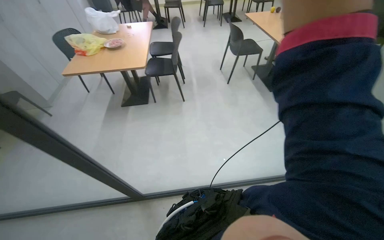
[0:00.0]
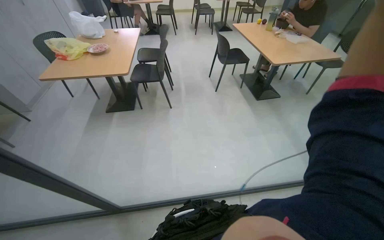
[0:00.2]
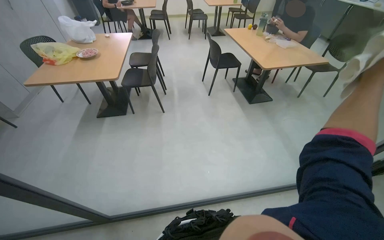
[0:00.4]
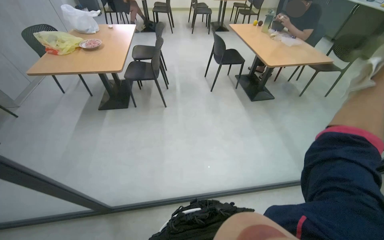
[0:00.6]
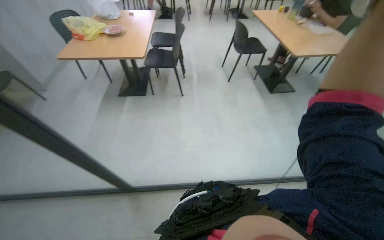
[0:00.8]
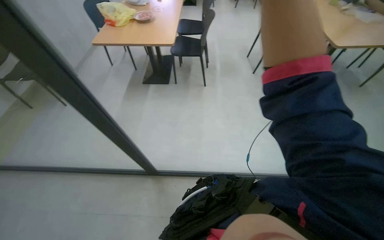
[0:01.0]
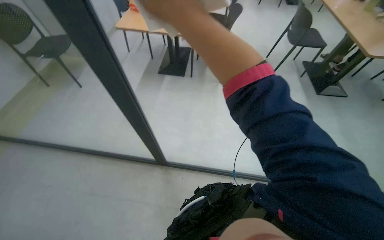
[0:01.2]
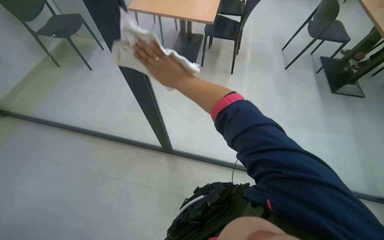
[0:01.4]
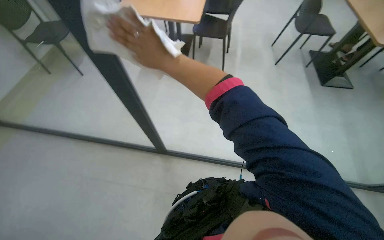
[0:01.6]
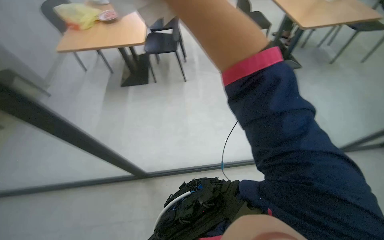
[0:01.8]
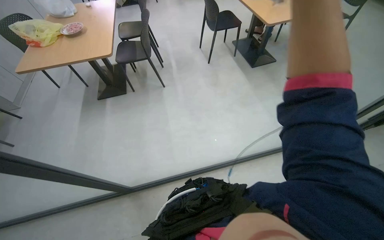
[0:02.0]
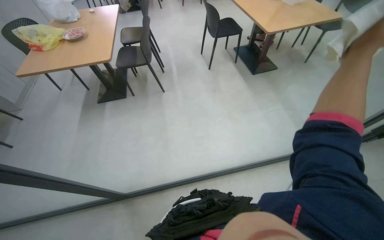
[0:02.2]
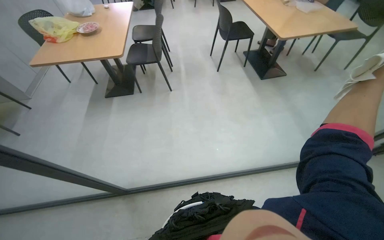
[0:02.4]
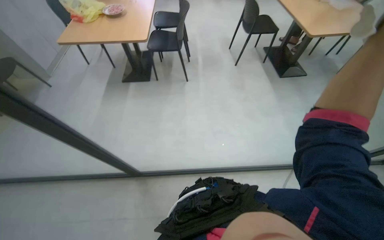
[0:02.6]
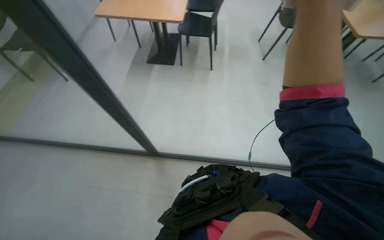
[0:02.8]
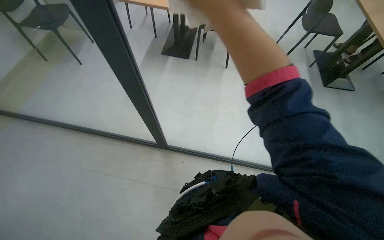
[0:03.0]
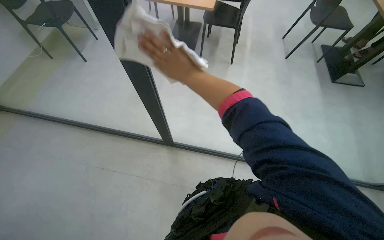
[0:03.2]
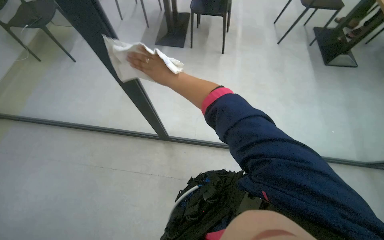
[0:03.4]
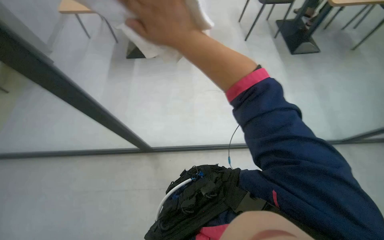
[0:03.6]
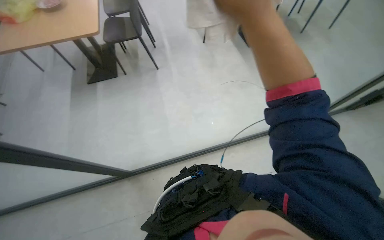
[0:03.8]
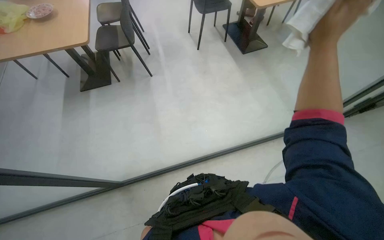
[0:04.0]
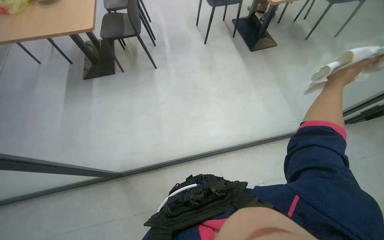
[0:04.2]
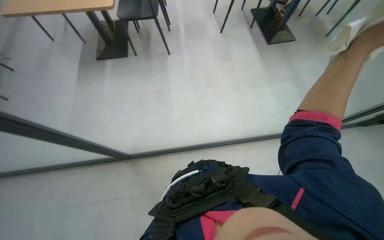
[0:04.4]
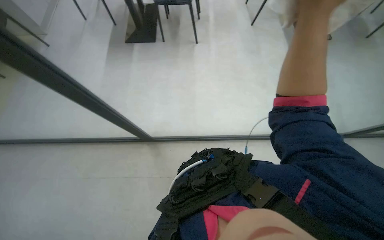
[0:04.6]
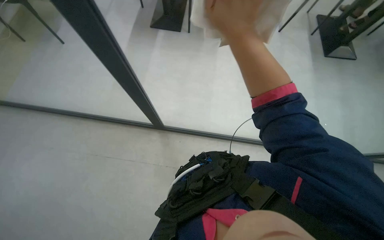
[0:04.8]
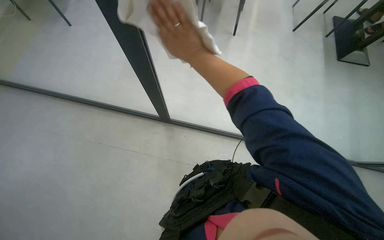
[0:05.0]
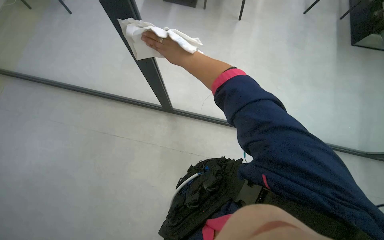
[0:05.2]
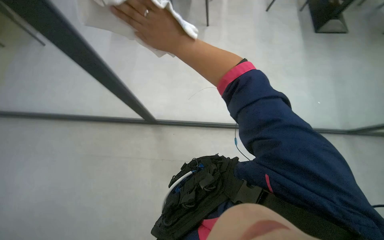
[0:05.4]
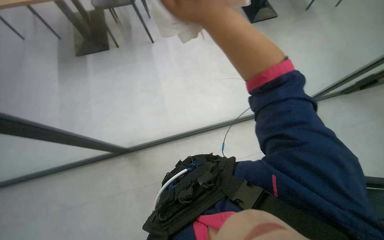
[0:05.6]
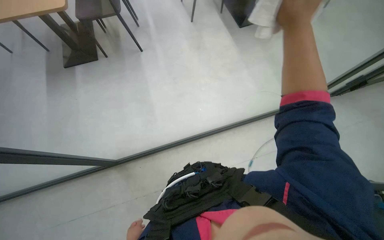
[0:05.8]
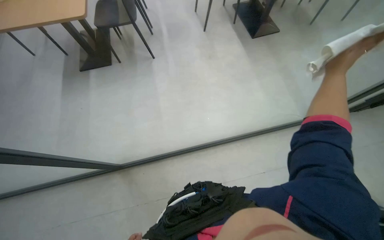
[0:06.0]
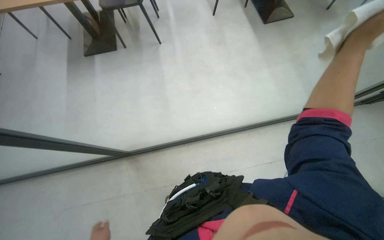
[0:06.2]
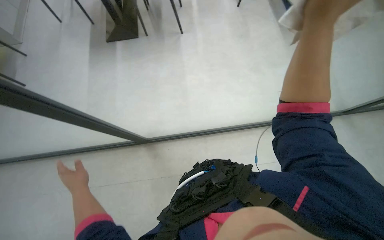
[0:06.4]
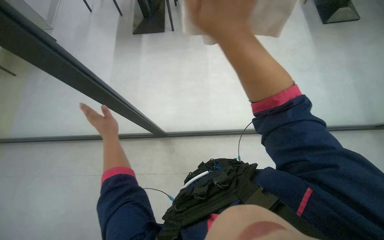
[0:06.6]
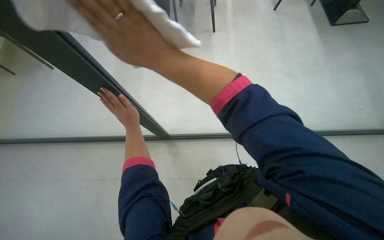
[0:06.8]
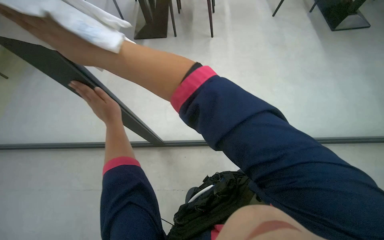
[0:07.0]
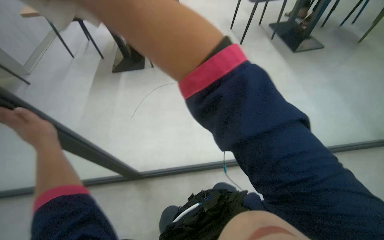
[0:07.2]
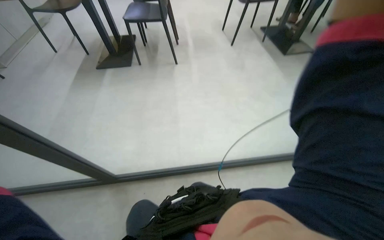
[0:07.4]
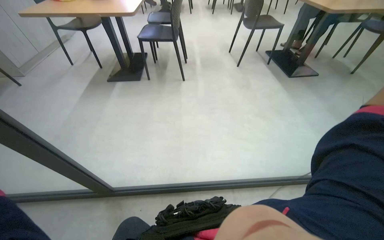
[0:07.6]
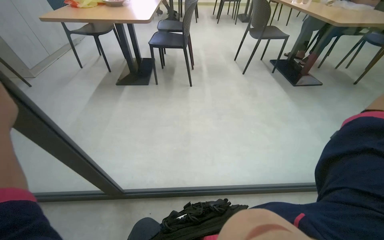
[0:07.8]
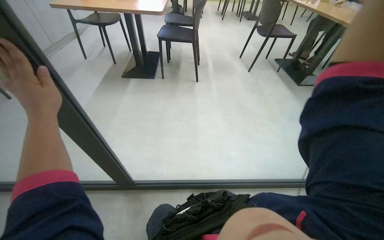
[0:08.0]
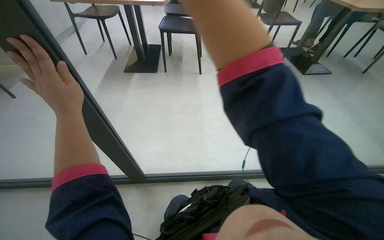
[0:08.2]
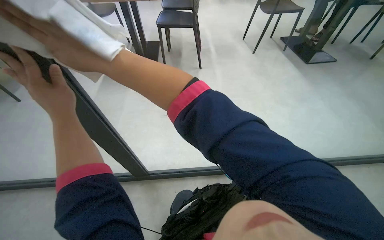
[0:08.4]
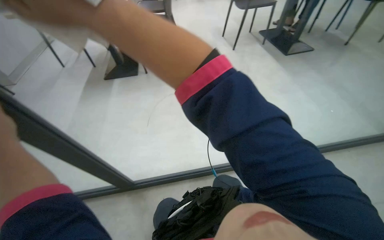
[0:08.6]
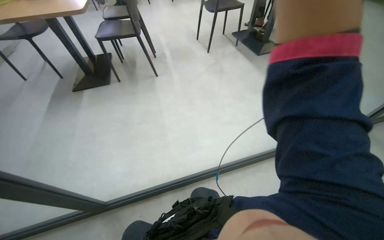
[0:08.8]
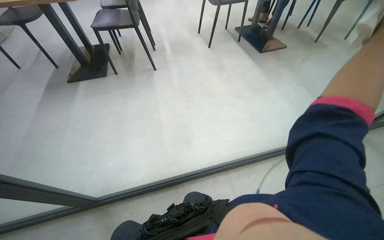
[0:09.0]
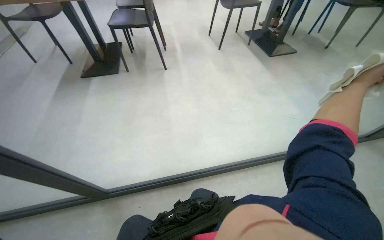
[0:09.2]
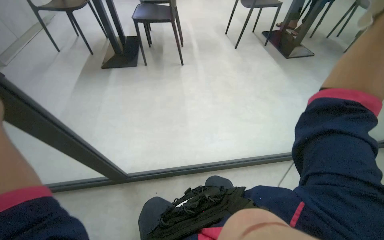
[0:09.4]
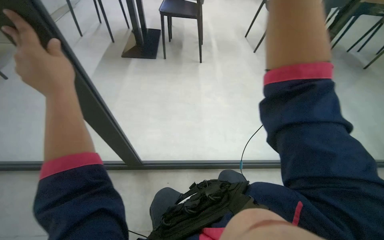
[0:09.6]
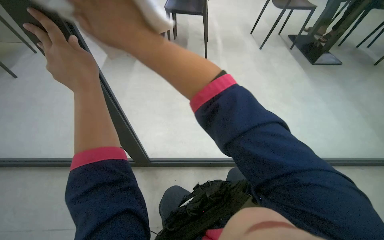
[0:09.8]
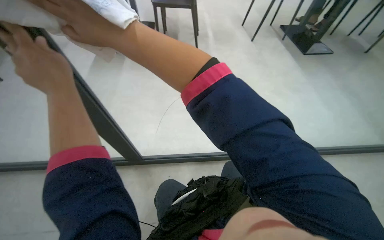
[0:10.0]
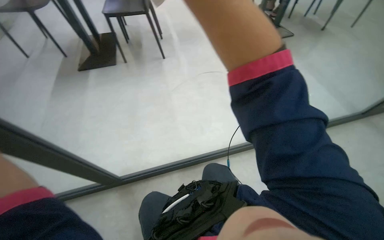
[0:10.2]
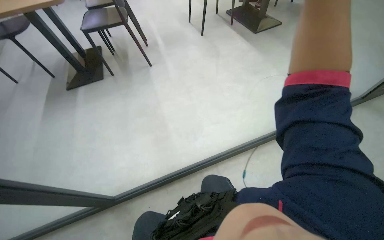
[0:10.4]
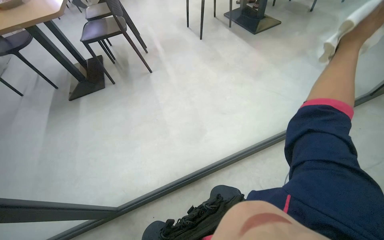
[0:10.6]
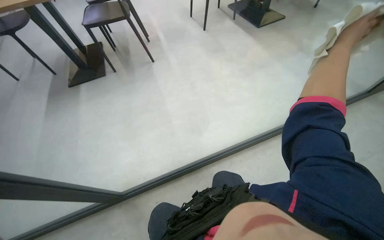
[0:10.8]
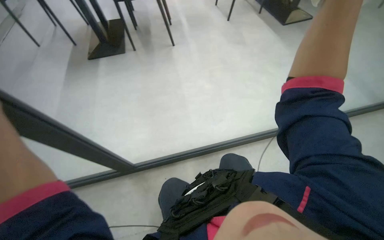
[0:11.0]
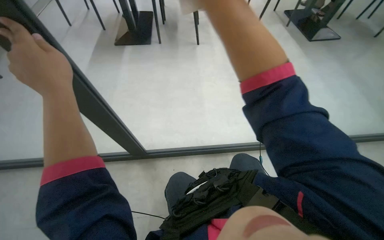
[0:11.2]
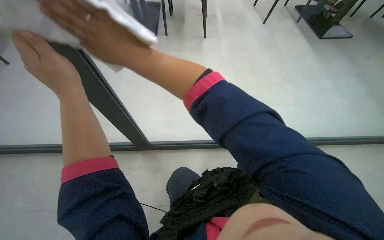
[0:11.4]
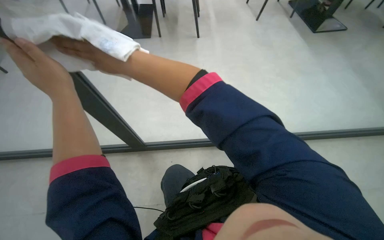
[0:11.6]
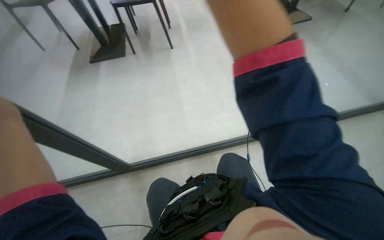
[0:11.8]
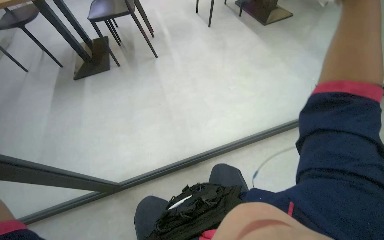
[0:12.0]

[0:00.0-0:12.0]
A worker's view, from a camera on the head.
Job: wiping surfaces.
The whole recording: Wiping glass partition. The worker wipes the glass partition with a white cloth.
0:00.0 to 0:01.6: The camera pitches downward, by about 15 degrees.
0:01.6 to 0:03.0: The wearer moves approximately 40 cm.
0:04.4 to 0:06.0: The head turns to the left by roughly 30 degrees.

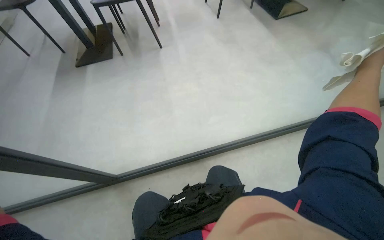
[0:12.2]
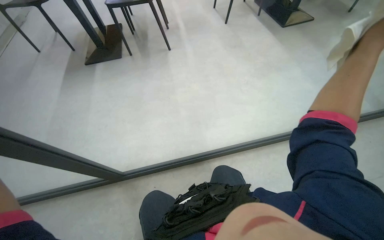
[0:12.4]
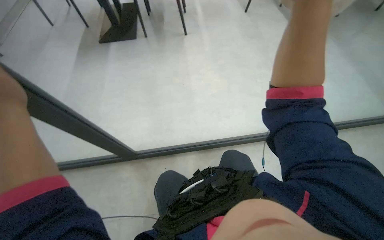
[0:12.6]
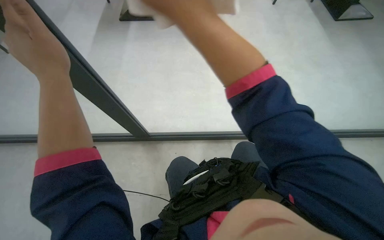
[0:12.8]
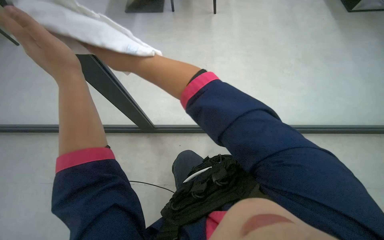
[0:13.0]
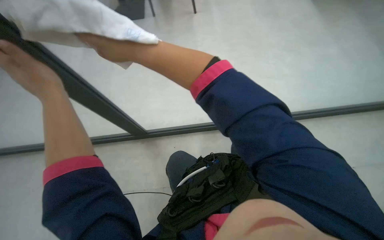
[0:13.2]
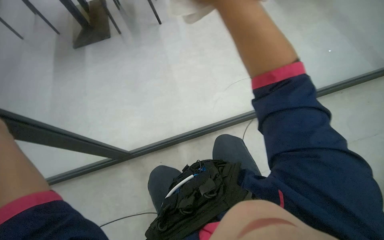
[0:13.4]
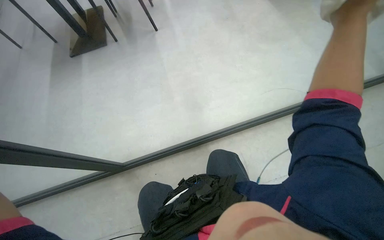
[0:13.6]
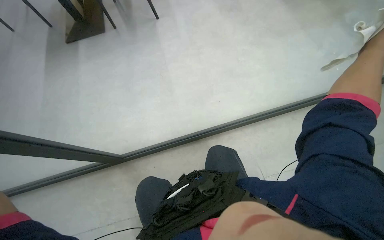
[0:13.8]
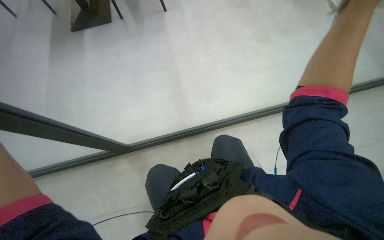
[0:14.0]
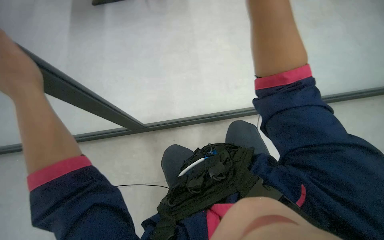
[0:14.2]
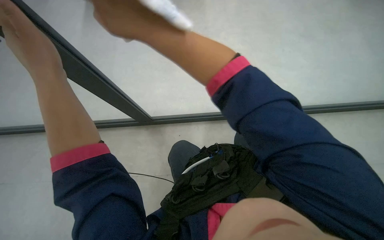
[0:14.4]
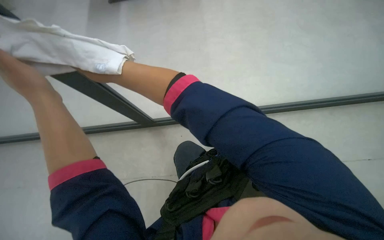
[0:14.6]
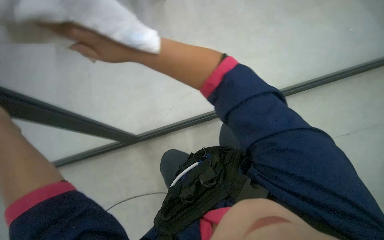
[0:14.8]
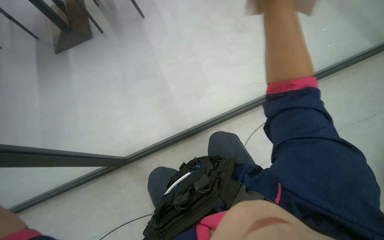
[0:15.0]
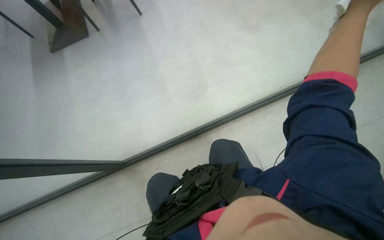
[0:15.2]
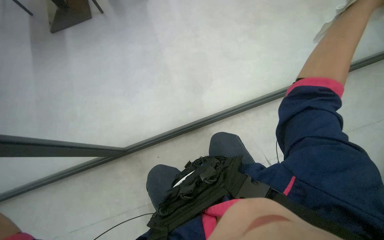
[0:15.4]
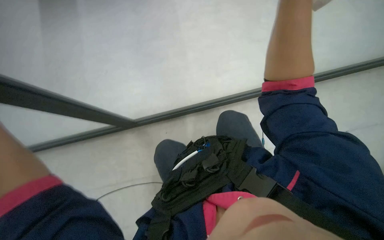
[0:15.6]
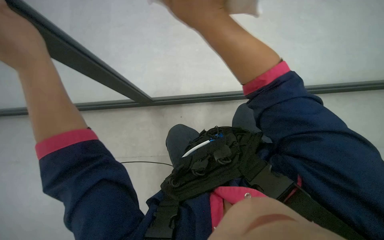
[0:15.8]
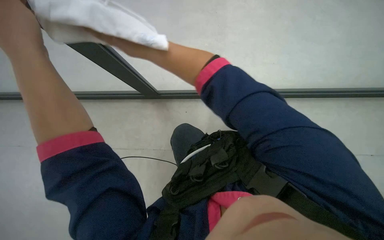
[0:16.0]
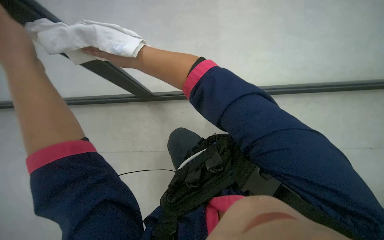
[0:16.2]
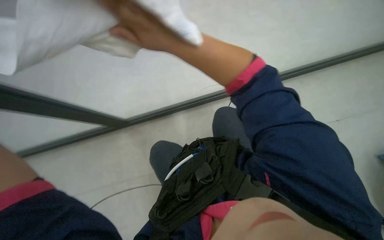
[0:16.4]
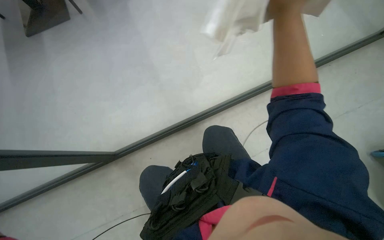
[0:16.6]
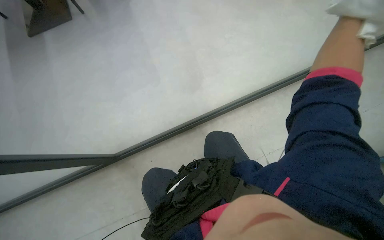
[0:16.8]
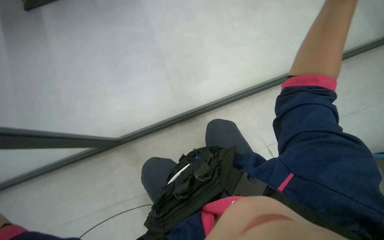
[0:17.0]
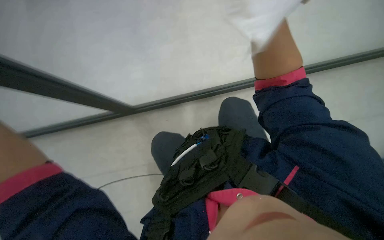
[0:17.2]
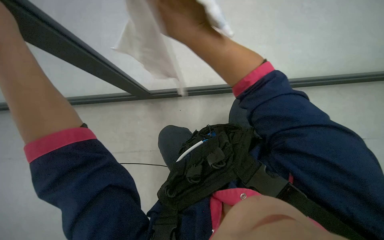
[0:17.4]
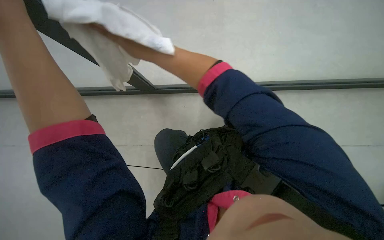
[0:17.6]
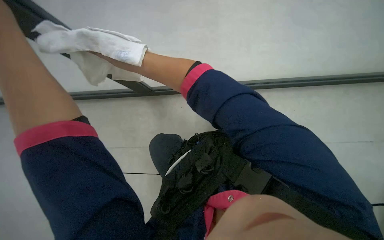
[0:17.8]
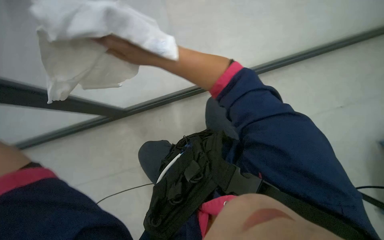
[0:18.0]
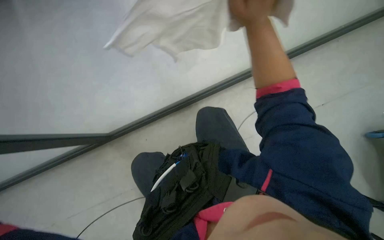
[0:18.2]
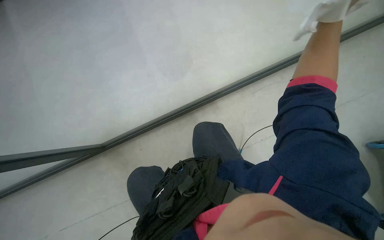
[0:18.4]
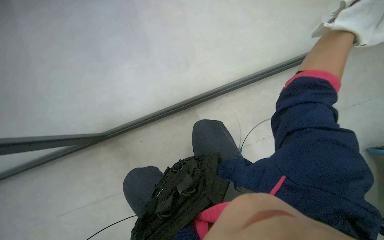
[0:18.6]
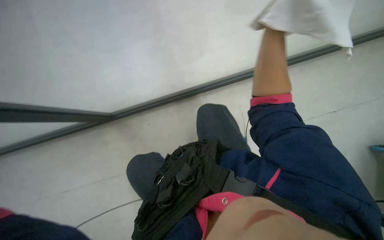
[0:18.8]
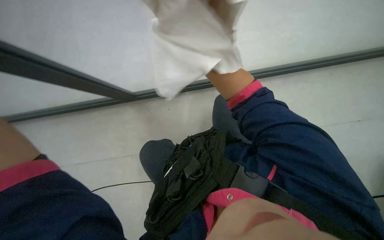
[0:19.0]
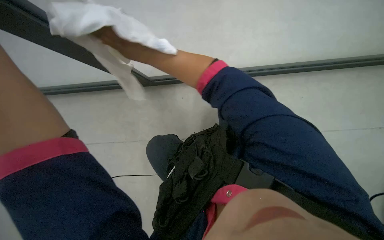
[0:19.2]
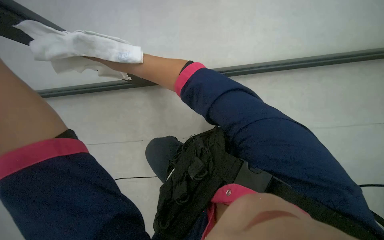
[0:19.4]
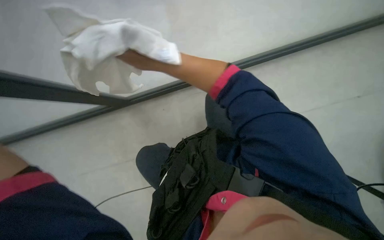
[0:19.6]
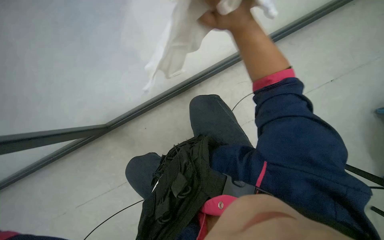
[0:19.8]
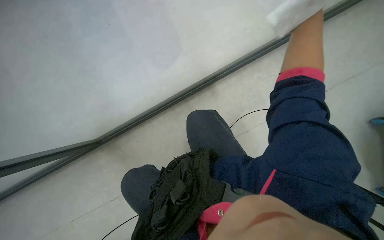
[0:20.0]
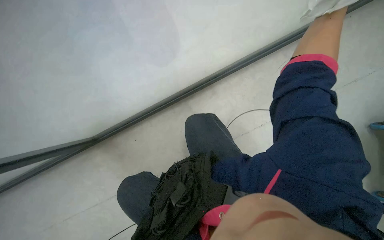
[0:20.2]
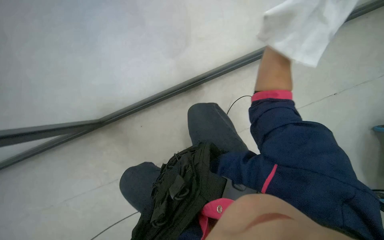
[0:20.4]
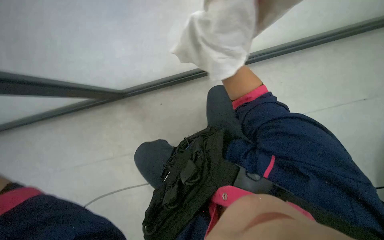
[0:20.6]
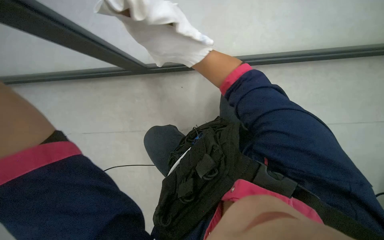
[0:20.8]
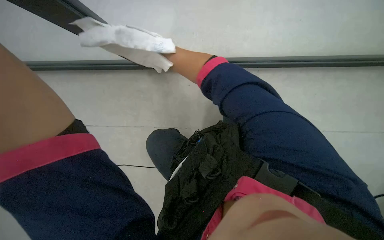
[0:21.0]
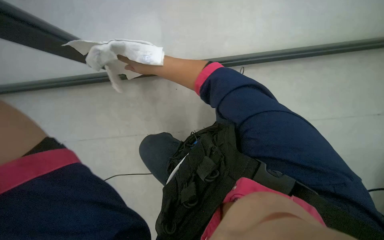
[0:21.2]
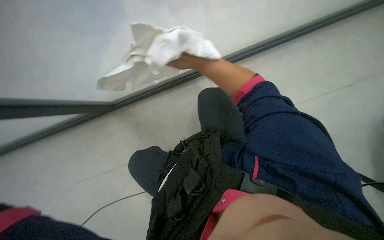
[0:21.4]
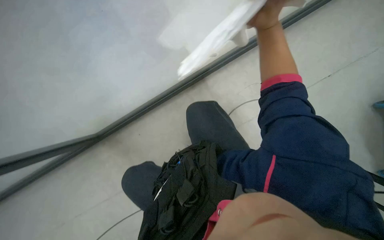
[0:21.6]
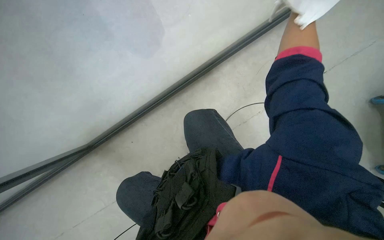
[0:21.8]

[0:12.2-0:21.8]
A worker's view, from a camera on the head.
Job: wiping surfaces.
The whole recording: Wiping glass partition. The worker wipes the glass partition with a white cloth.
0:17.0 to 0:18.6: The view tips downward by some 15 degrees.
